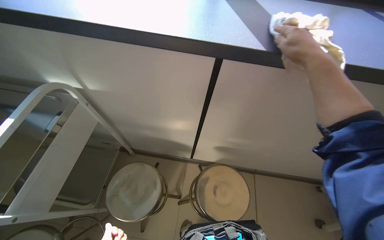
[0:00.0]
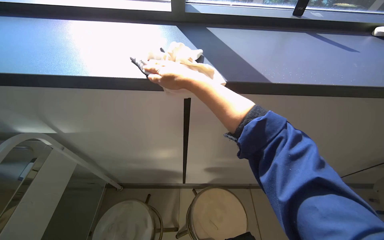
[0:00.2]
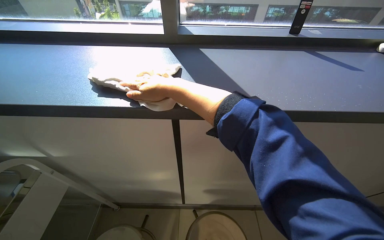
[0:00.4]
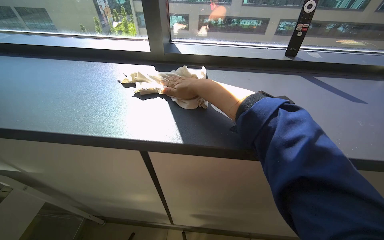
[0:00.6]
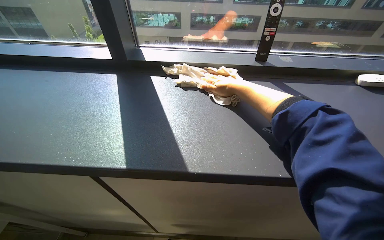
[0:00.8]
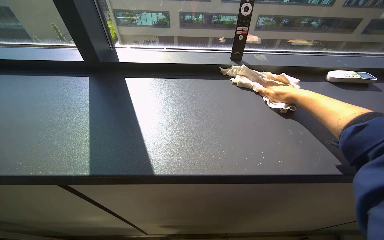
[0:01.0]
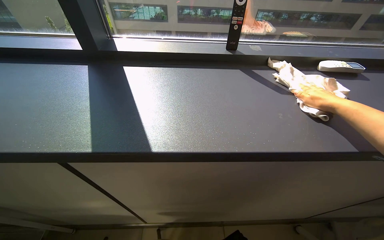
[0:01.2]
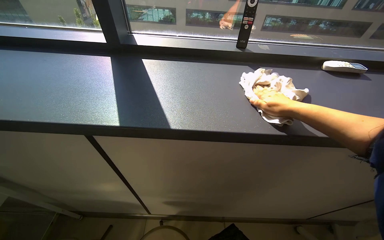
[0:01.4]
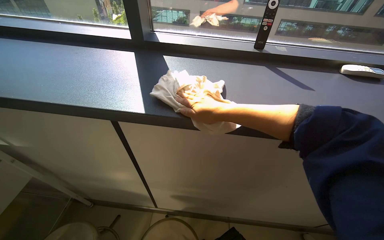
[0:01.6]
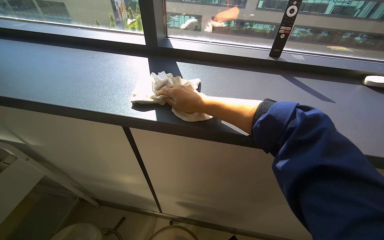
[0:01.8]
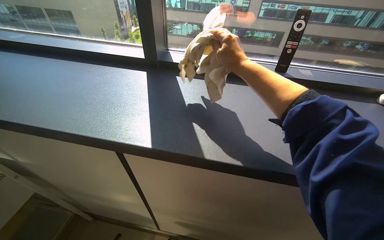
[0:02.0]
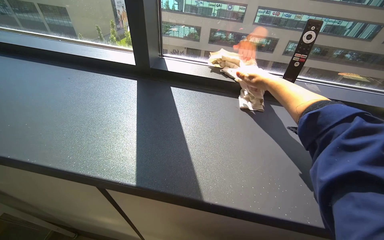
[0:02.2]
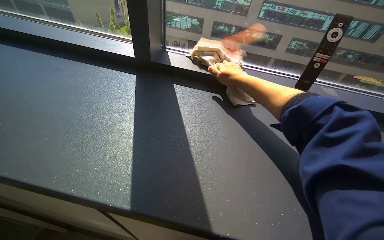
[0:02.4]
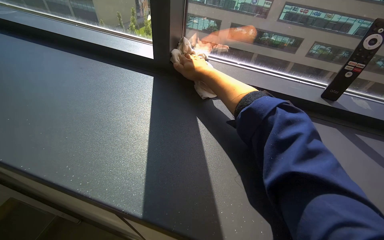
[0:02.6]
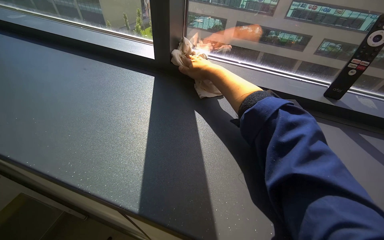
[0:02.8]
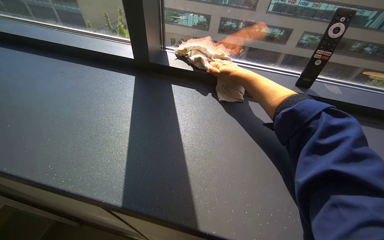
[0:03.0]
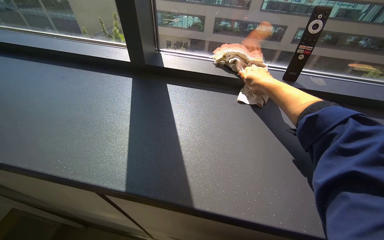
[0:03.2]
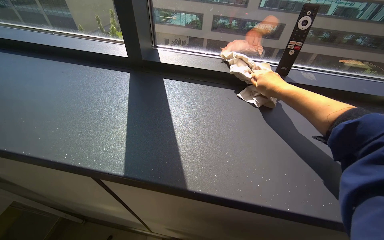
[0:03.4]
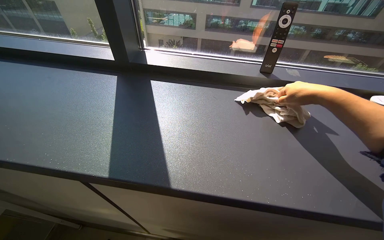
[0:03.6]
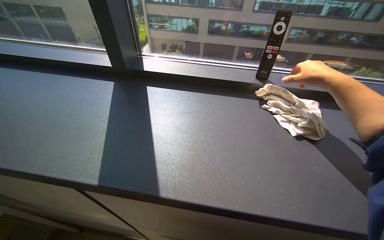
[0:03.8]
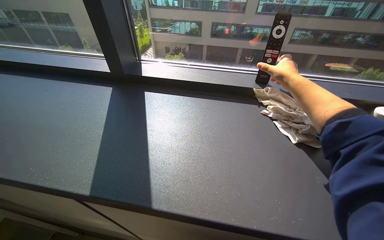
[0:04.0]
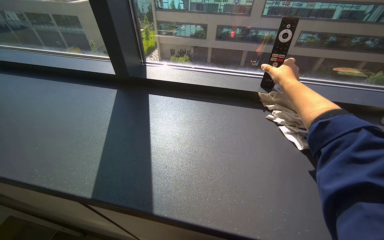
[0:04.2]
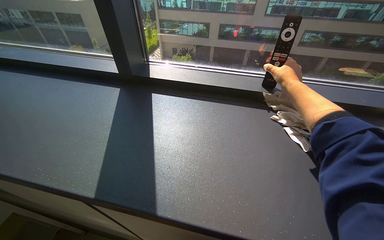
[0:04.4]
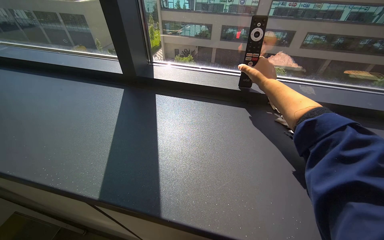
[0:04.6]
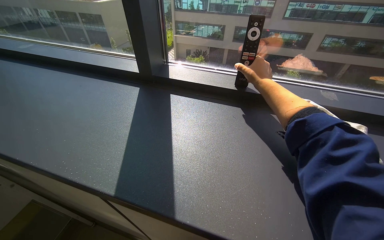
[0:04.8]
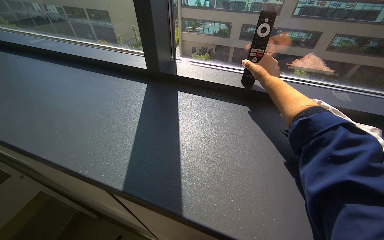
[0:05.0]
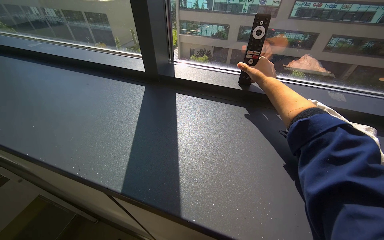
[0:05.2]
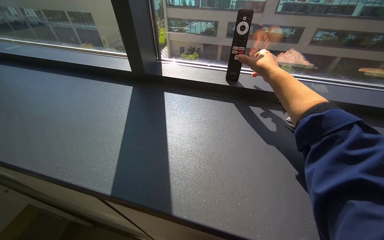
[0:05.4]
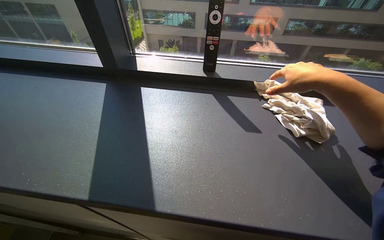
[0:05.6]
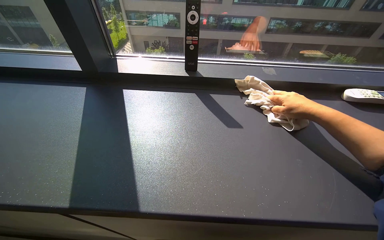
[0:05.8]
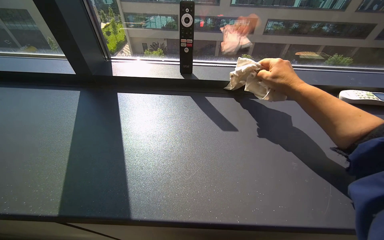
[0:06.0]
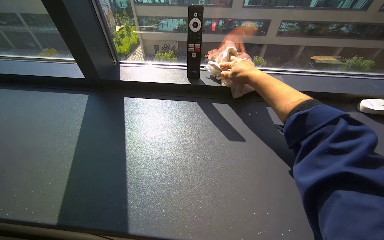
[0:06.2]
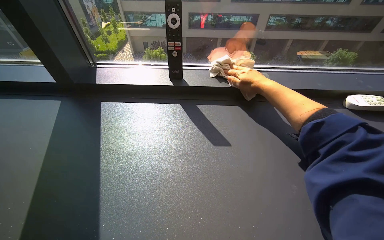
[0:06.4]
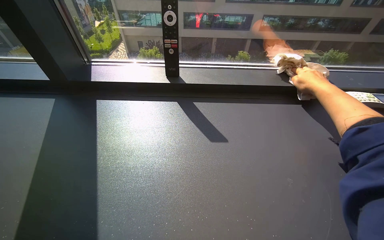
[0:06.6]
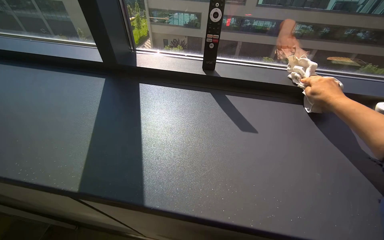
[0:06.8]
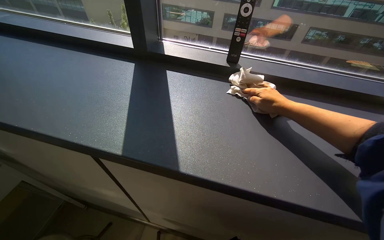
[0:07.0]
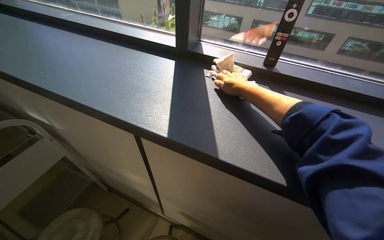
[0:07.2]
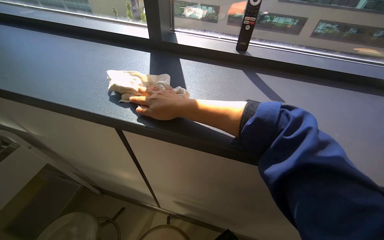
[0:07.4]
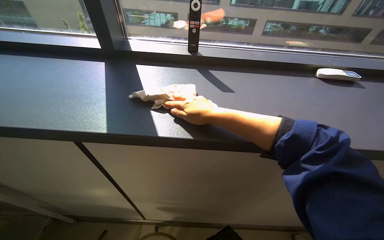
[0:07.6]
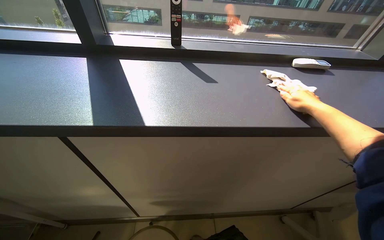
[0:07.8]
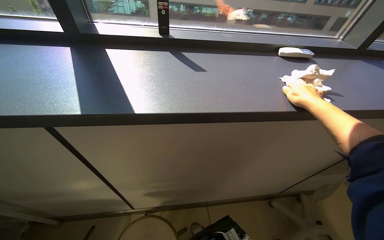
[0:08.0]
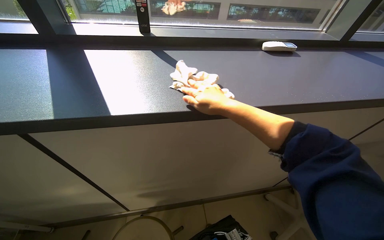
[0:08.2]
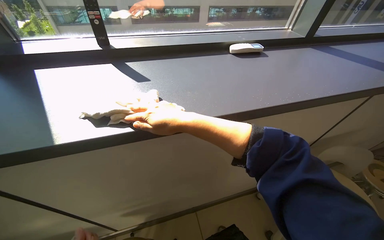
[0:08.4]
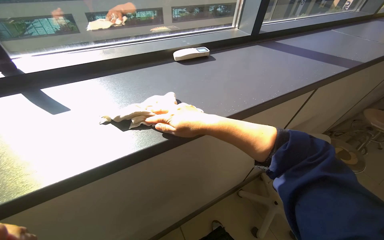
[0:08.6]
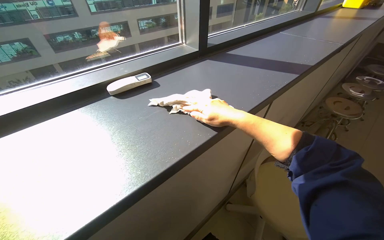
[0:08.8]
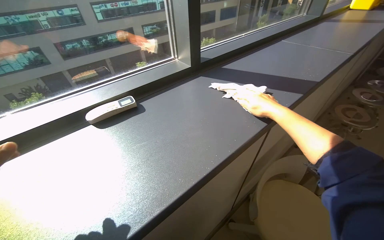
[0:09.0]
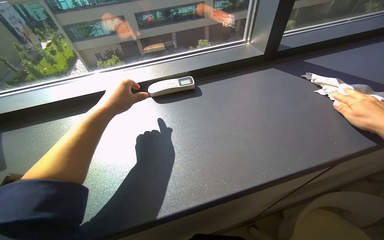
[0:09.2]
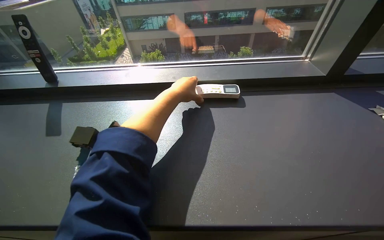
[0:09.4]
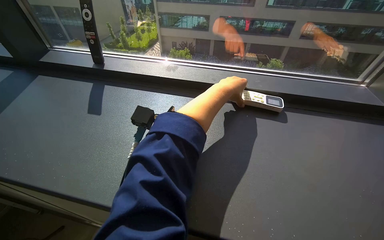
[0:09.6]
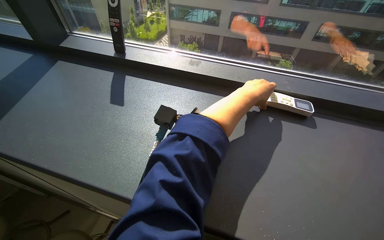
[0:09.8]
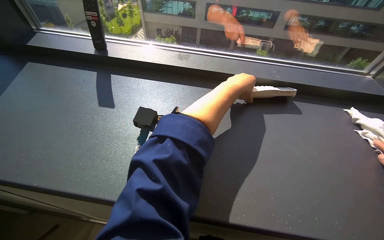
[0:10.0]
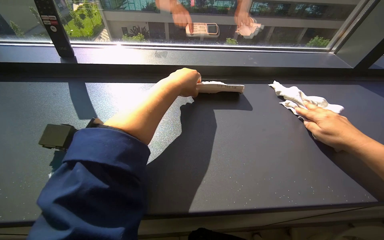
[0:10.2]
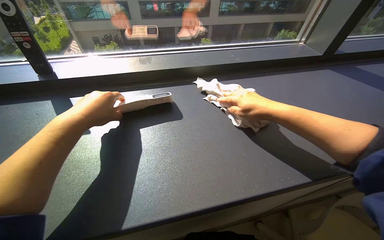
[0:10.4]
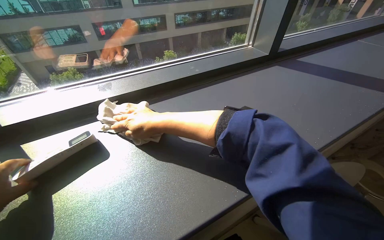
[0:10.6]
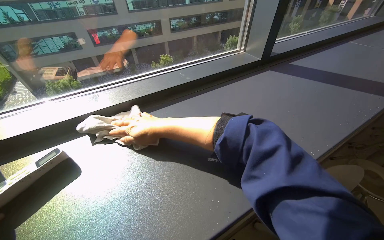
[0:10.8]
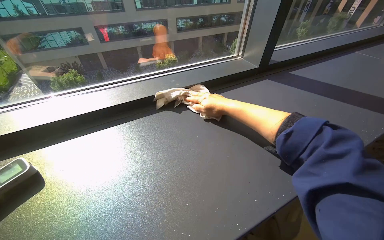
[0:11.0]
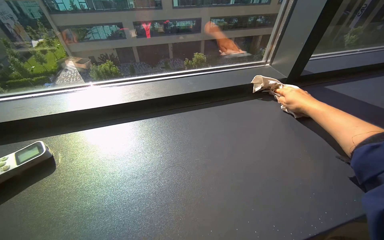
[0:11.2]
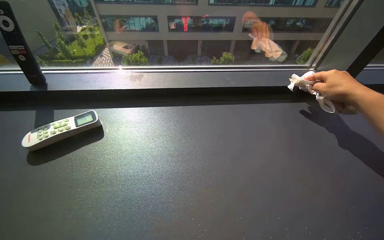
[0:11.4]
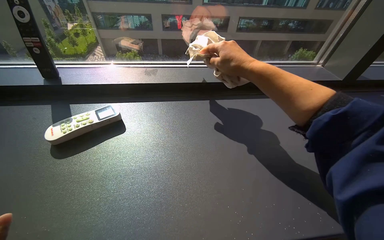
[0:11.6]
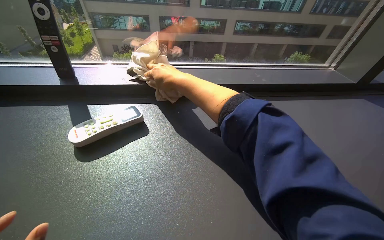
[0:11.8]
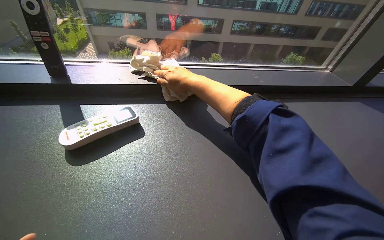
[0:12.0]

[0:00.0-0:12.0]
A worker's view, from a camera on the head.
Job: wiping surfaces.
The whole recording: Wiping laboratory counter. The worker wipes the long laboratory counter with a cloth, moving items to clean underneath them.
0:00.0 to 0:01.6: The view tilts some 15 degrees upward. The right hand swings left and right, some 50 cm each way, with 2 reversals.
0:01.6 to 0:03.0: The right hand goes left and right, approximately 20 cm each way, reversing 3 times.
0:03.0 to 0:04.4: The right hand heads to the right, covering about 25 cm.
0:06.0 to 0:07.6: The right hand goes left and right, about 40 cm each way, reversing 3 times.
0:07.6 to 0:09.0: The wearer moves to the right, about 40 cm. The wearer looks approximately 35 degrees further to the right.

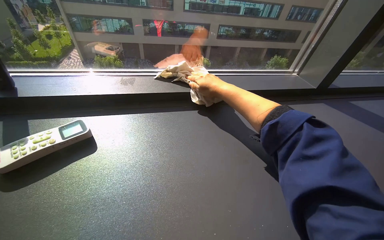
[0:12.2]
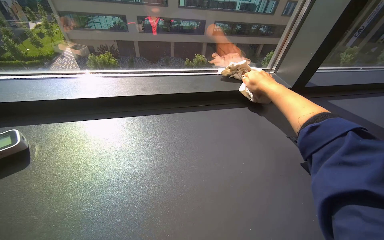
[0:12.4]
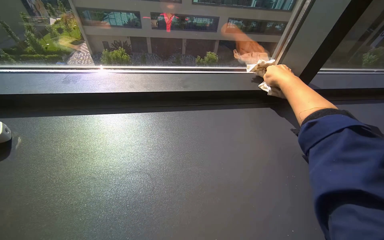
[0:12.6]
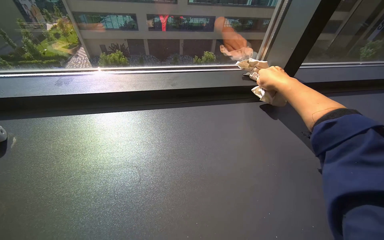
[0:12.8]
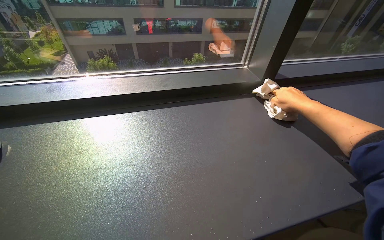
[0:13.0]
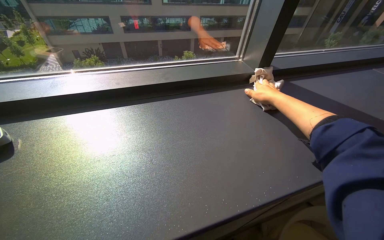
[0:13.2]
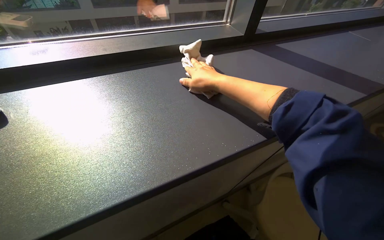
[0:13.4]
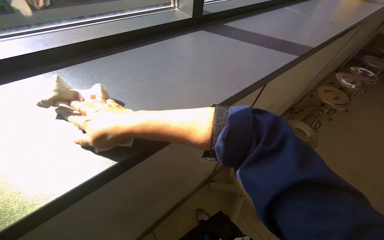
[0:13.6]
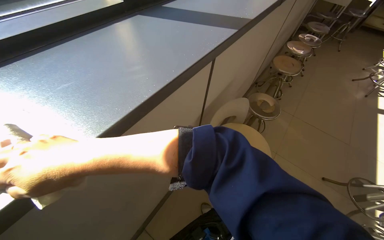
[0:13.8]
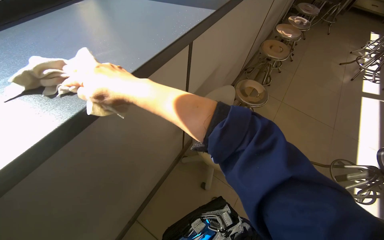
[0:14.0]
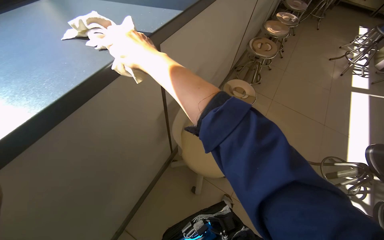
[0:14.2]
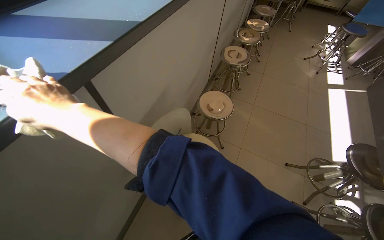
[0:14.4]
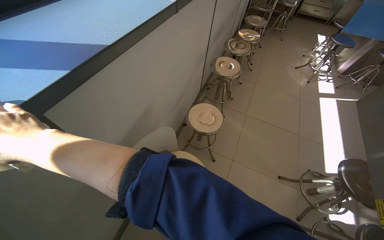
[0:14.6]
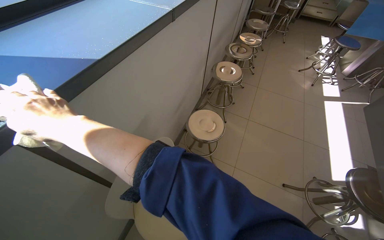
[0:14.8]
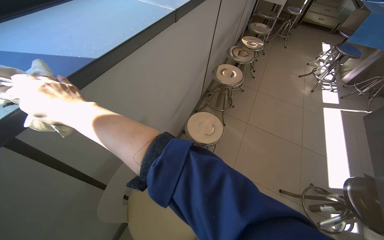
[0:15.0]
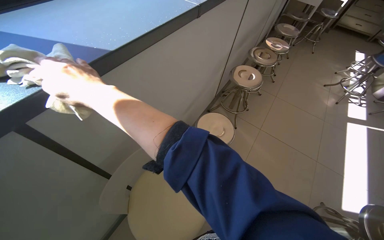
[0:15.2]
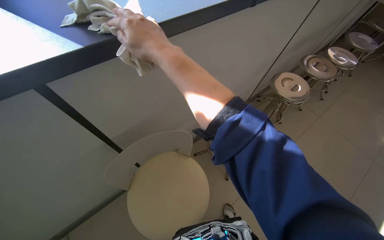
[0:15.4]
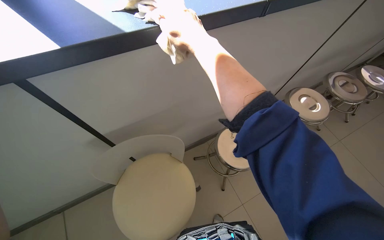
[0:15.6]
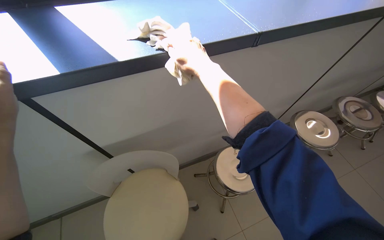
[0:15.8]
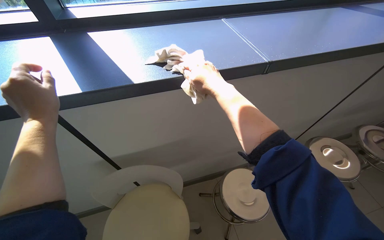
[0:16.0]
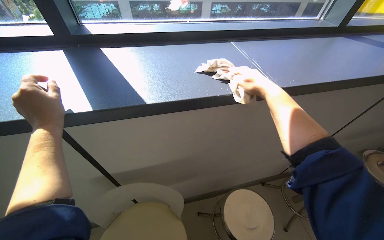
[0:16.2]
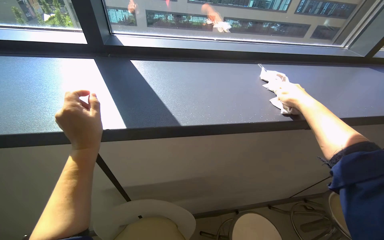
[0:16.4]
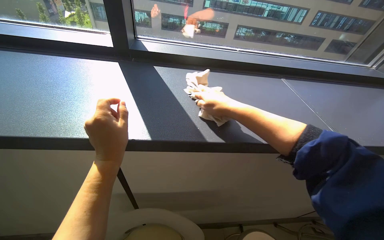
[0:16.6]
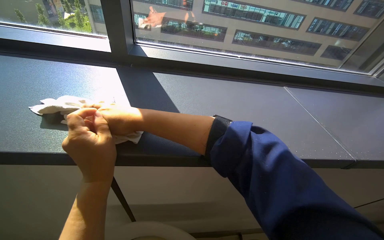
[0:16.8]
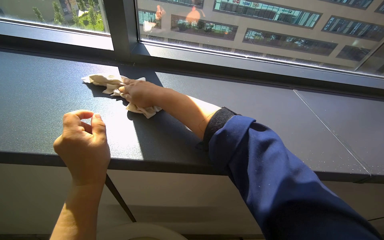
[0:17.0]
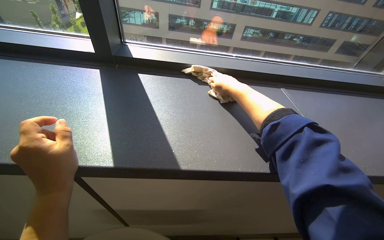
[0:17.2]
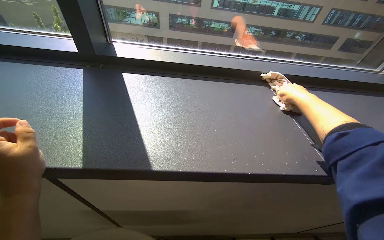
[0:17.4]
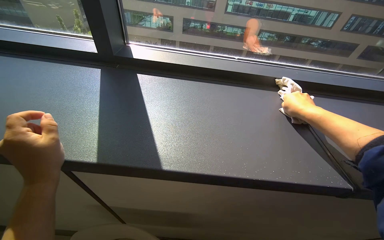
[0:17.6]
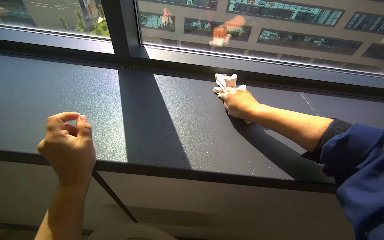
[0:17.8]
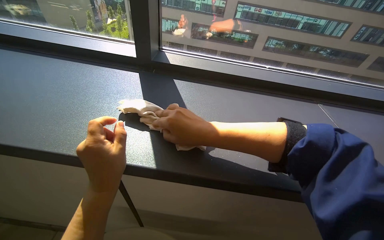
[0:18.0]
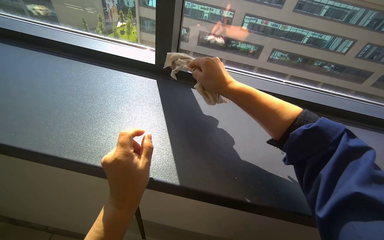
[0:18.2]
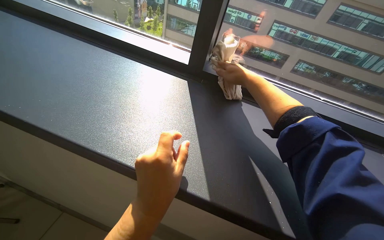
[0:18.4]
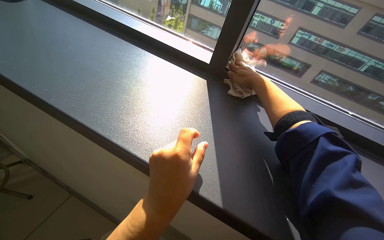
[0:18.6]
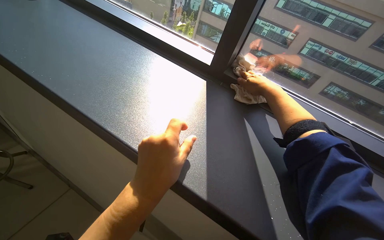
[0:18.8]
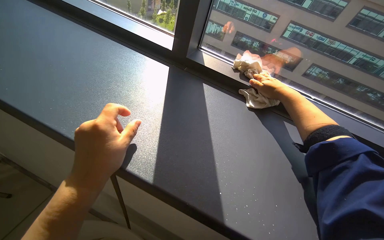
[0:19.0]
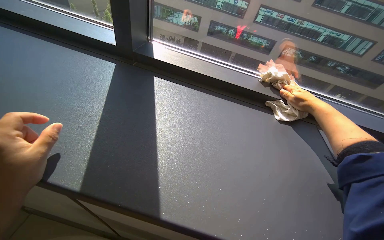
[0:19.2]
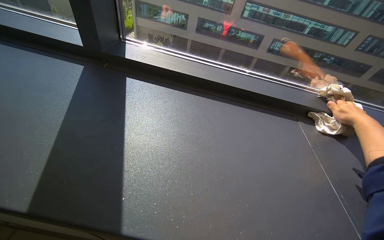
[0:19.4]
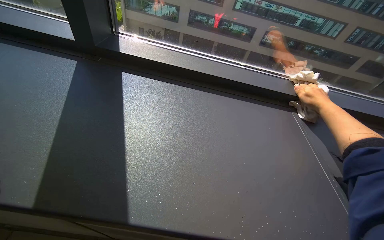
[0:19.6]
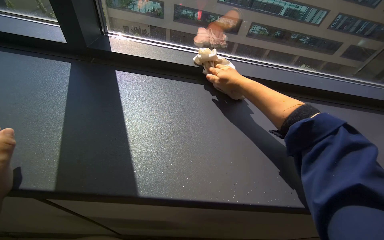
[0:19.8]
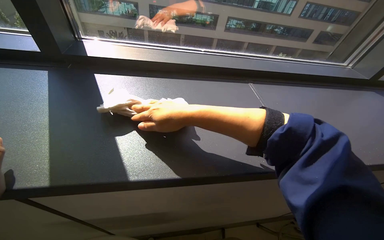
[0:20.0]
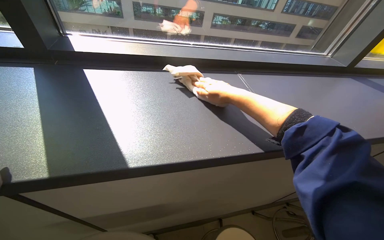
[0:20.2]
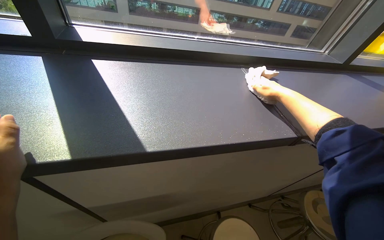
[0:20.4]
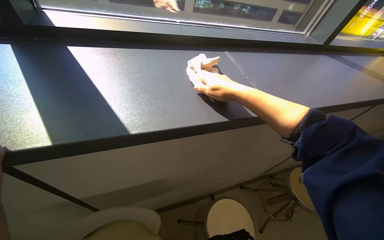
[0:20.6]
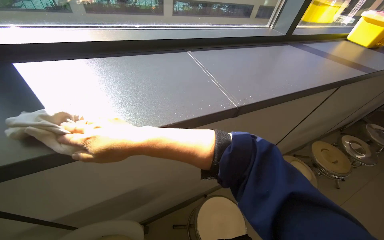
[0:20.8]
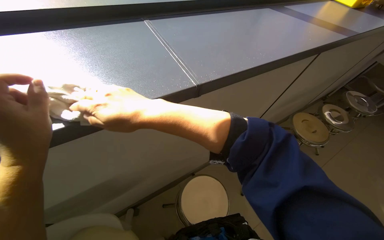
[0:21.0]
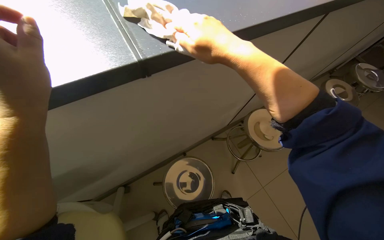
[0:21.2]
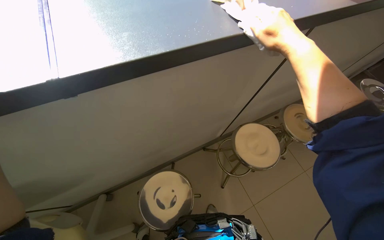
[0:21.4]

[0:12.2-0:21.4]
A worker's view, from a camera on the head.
Job: wiping surfaces.
The whole recording: Wiping laboratory counter. The worker wipes the long laboratory counter with a cloth, moving items to clean underneath them.
0:13.8 to 0:15.2: The head travels roughly 50 cm.
0:15.2 to 0:16.8: The wearer's head swings some 55 degrees to the left. The wearer looks about 15 degrees further upward.
0:16.8 to 0:18.4: The wearer's head swings about 20 degrees to the left. The right hand is displaced up the picture and farther from the camera by approximately 25 cm.
